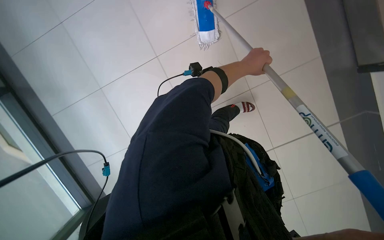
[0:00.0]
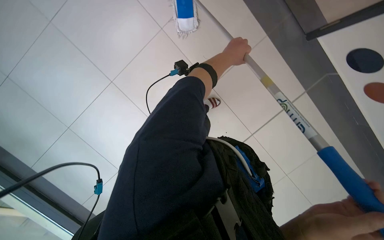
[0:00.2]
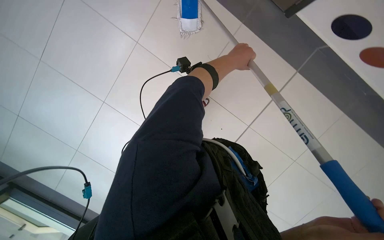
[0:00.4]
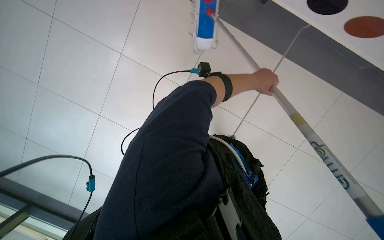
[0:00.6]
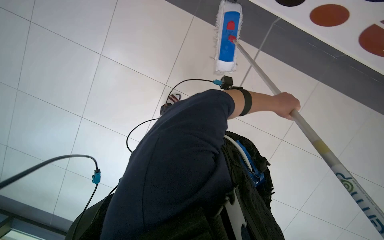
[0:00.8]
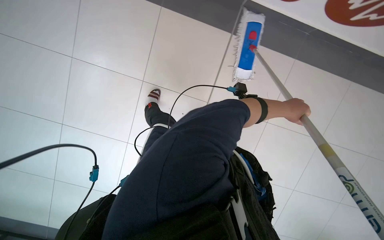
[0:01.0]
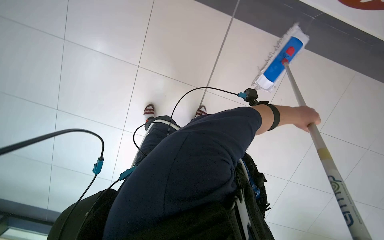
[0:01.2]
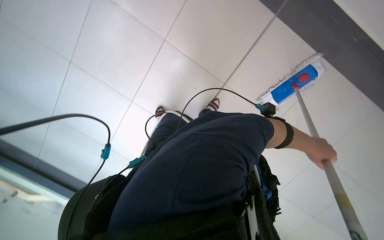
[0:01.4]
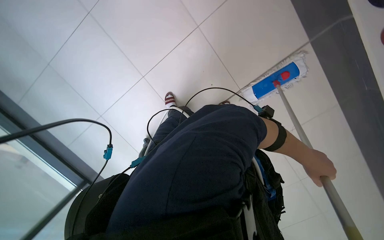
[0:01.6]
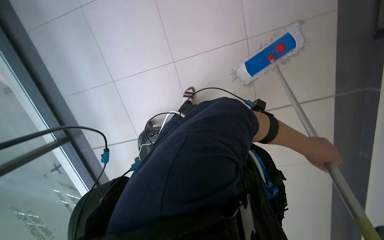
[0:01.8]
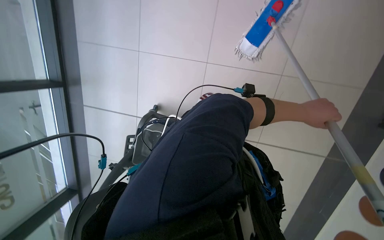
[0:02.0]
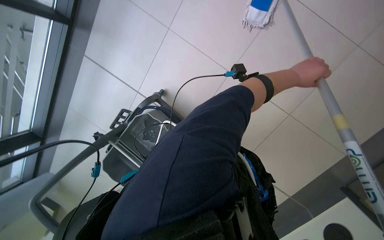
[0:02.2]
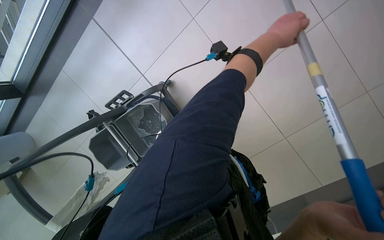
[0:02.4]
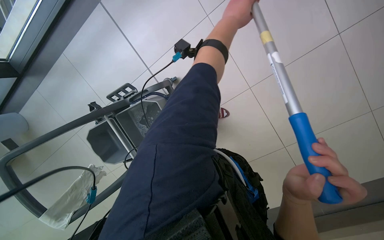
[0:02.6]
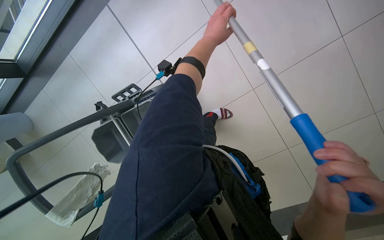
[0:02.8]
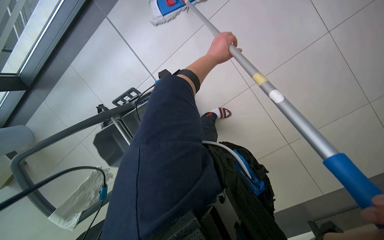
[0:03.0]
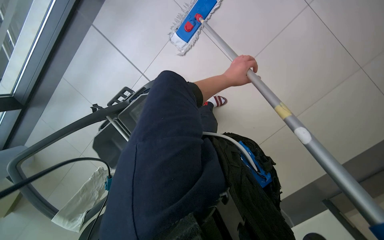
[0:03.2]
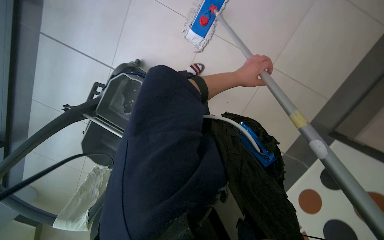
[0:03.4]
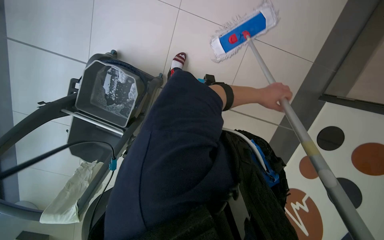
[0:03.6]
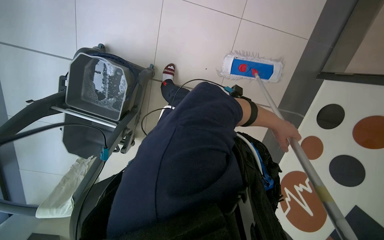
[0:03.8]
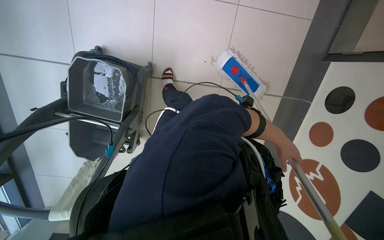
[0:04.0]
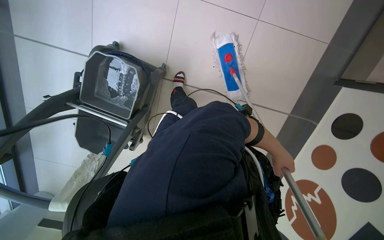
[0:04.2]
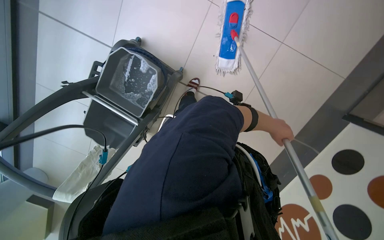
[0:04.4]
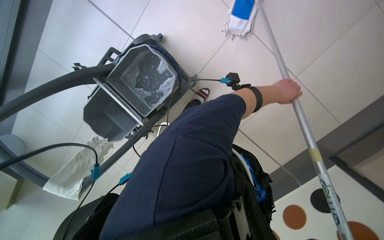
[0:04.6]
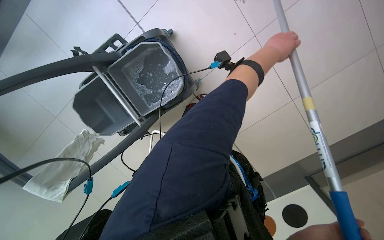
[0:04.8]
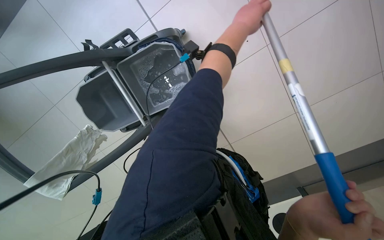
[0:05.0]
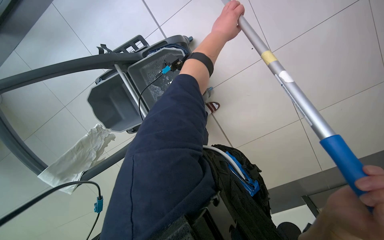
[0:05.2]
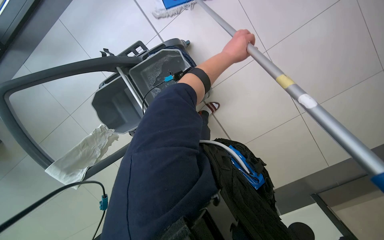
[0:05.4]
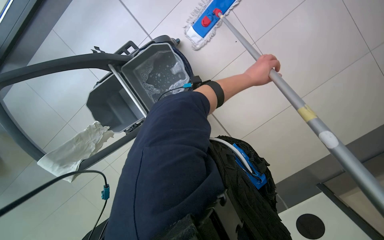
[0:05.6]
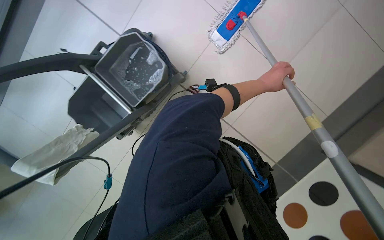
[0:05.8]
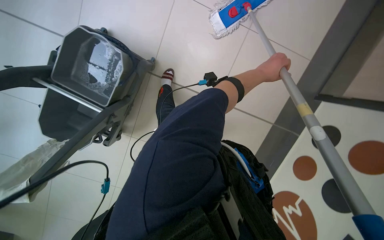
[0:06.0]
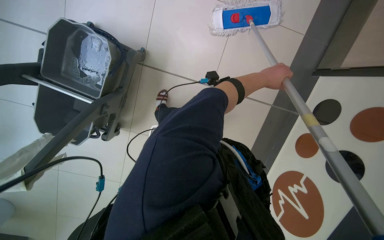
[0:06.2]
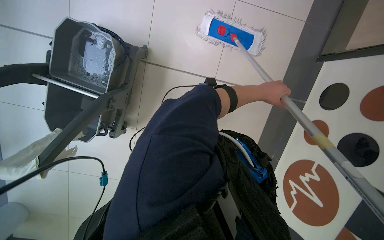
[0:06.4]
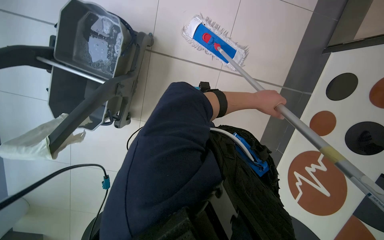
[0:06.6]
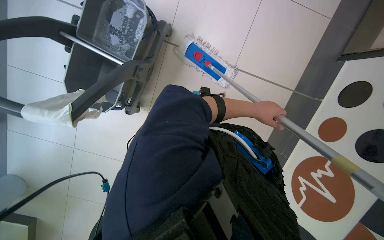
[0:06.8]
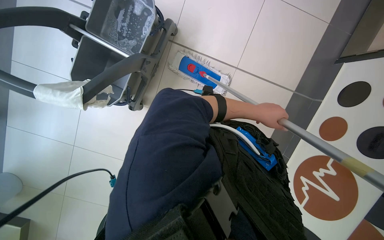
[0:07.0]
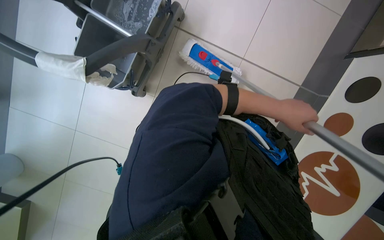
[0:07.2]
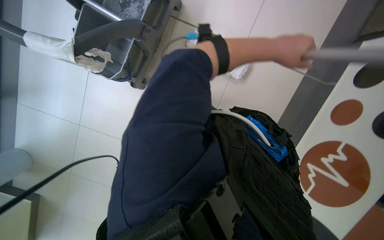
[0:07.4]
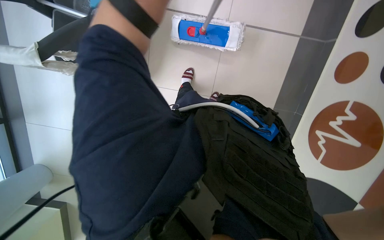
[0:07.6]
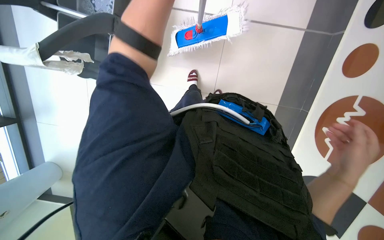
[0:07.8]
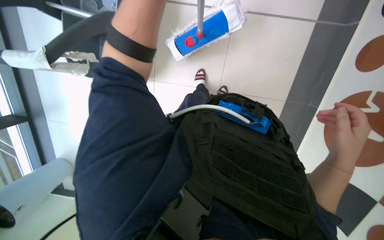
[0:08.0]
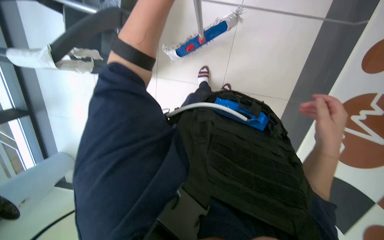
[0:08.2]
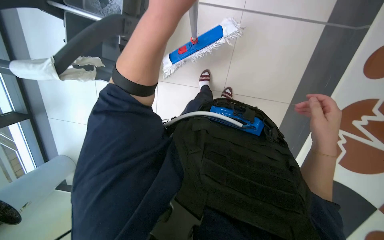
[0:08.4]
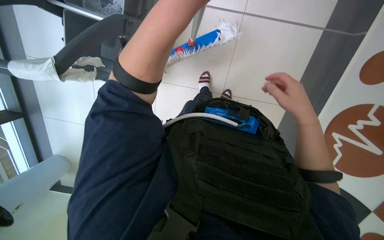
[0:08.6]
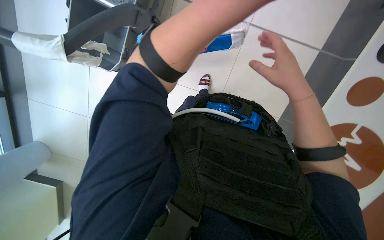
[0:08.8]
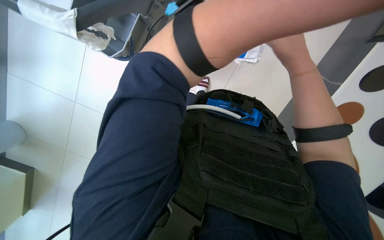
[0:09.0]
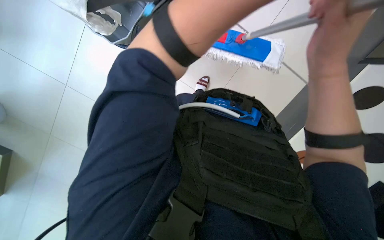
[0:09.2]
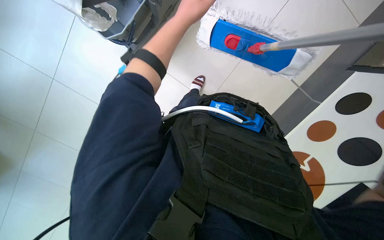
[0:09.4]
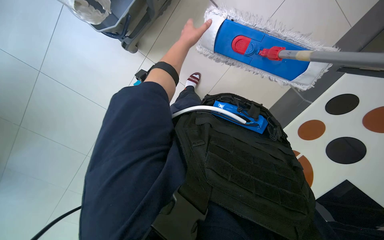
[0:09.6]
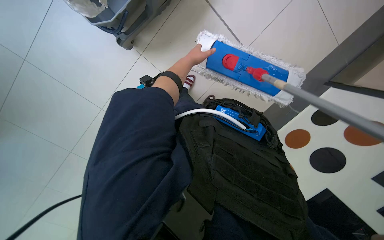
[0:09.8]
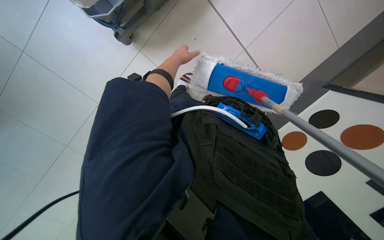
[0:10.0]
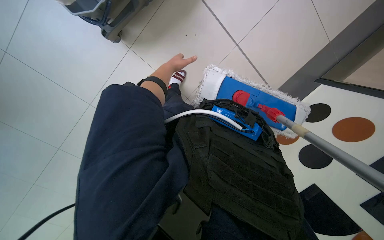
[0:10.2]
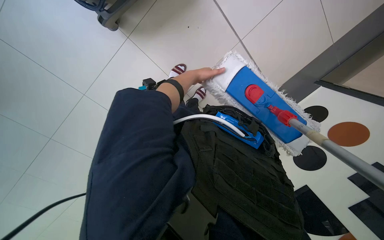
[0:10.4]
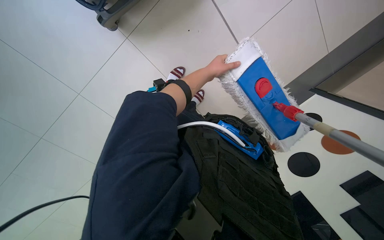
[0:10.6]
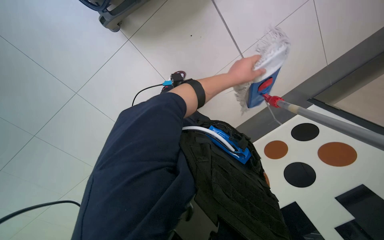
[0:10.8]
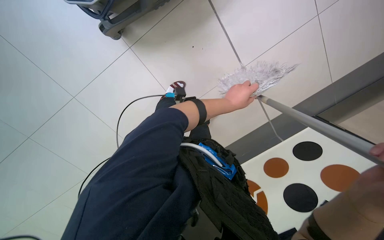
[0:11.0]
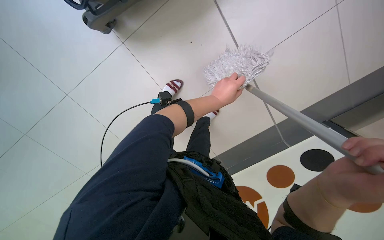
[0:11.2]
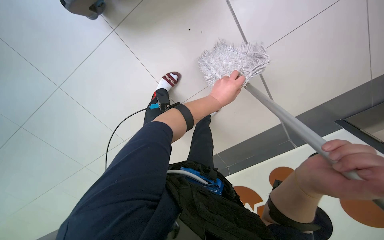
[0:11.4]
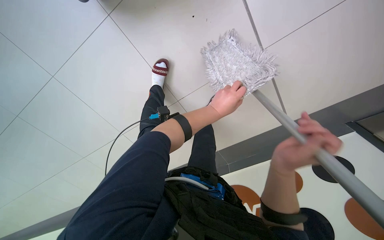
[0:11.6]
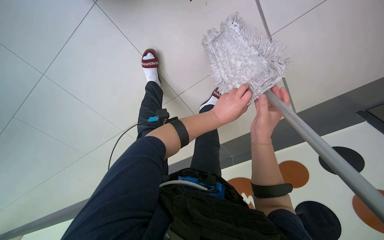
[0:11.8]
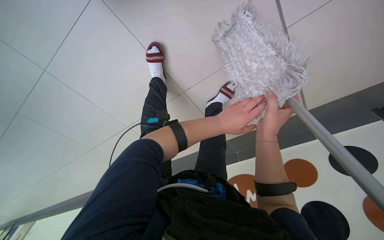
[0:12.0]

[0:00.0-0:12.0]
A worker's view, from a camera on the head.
Job: mopping floor.
The whole recording: Mopping tiled floor. The worker mops the tiled floor, occasionally moving the mop bucket and cleaning the mop head.
0:00.0 to 0:01.6: The left hand shifts about 35 cm to the right and down the picture.
0:01.6 to 0:03.0: The left hand shifts approximately 40 cm up the picture and to the left.
0:10.4 to 0:12.0: The left hand goes roughly 15 cm to the right and down the picture.

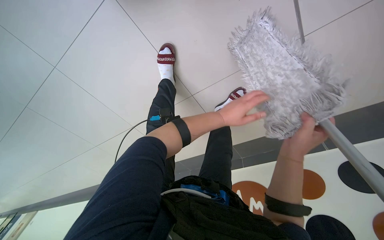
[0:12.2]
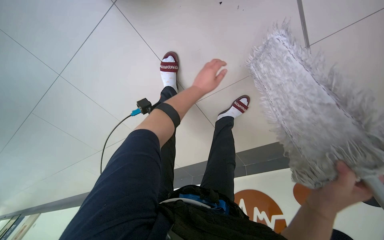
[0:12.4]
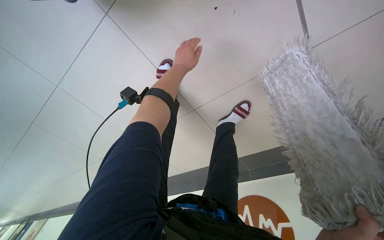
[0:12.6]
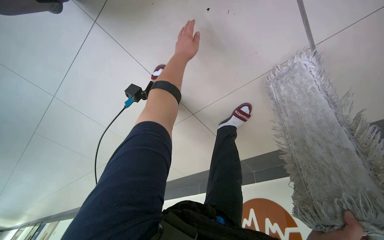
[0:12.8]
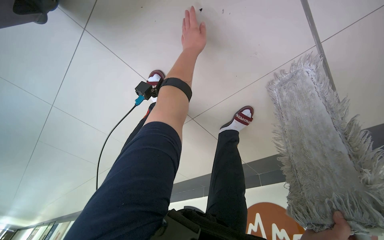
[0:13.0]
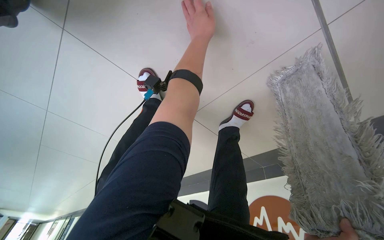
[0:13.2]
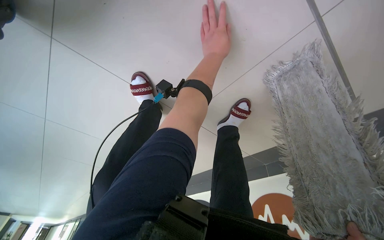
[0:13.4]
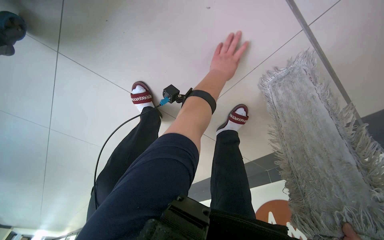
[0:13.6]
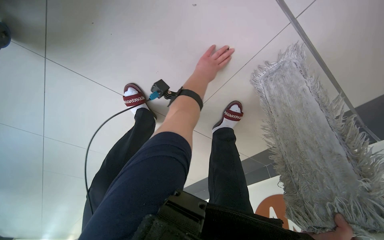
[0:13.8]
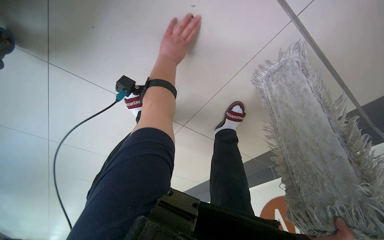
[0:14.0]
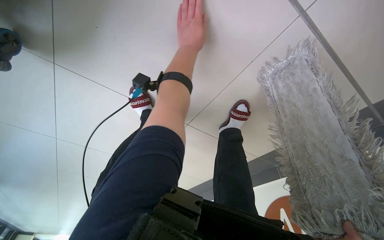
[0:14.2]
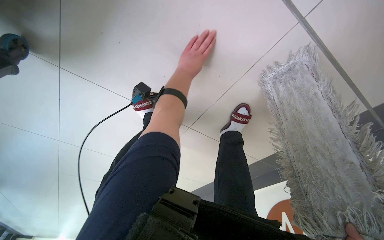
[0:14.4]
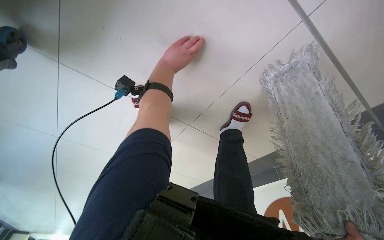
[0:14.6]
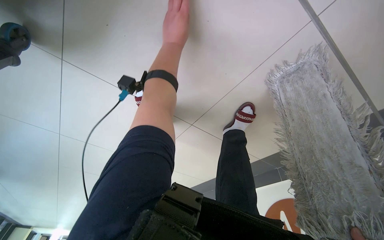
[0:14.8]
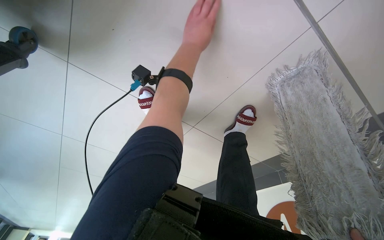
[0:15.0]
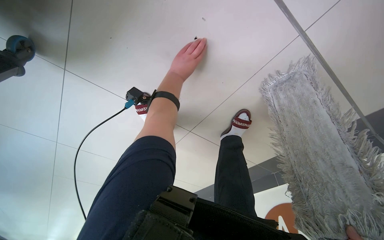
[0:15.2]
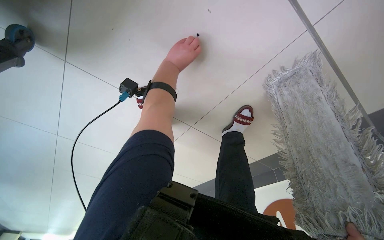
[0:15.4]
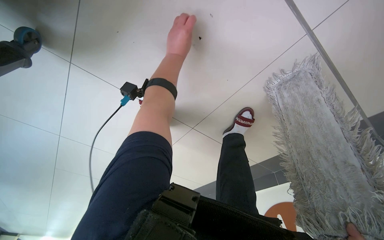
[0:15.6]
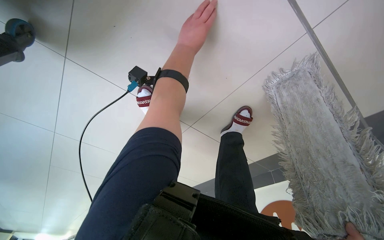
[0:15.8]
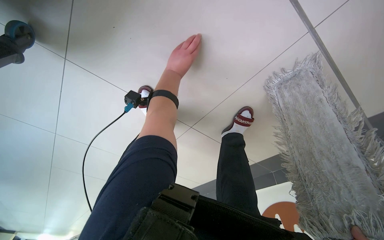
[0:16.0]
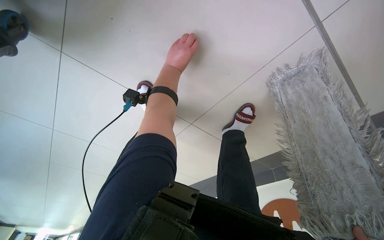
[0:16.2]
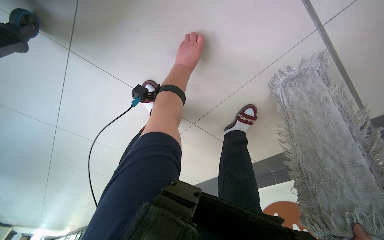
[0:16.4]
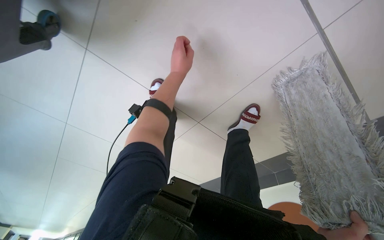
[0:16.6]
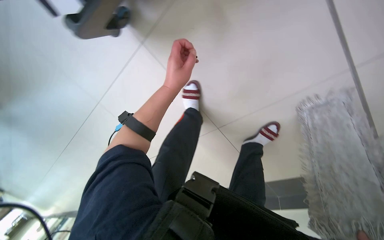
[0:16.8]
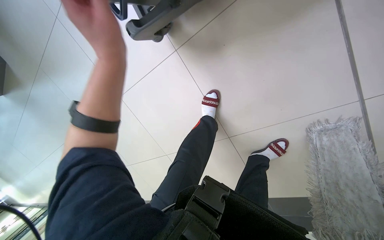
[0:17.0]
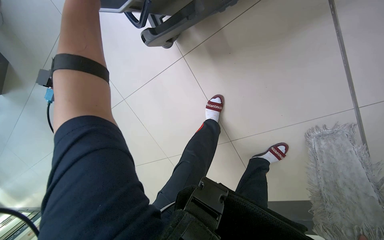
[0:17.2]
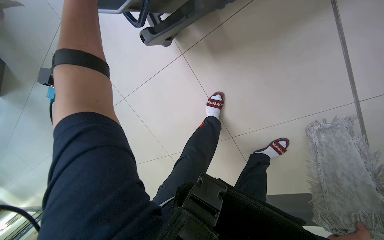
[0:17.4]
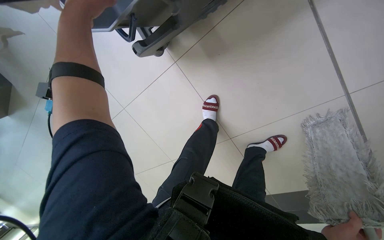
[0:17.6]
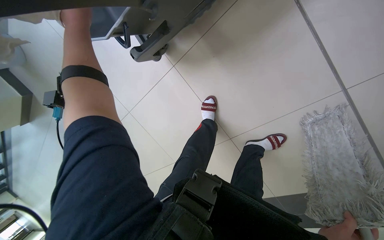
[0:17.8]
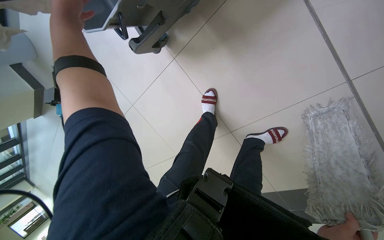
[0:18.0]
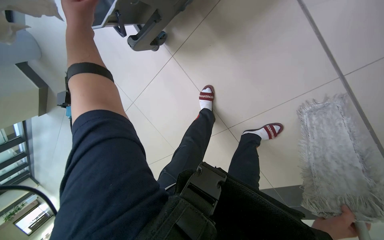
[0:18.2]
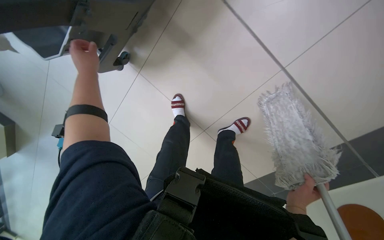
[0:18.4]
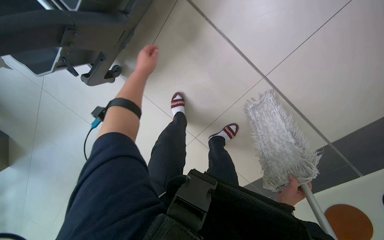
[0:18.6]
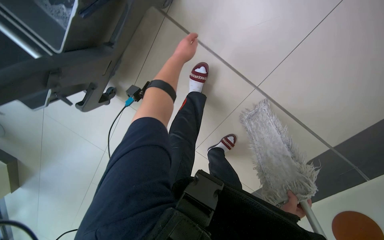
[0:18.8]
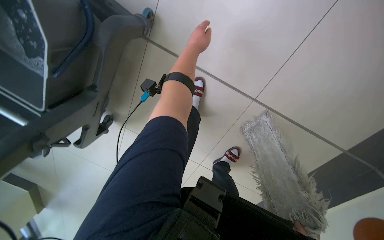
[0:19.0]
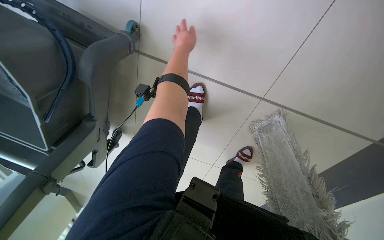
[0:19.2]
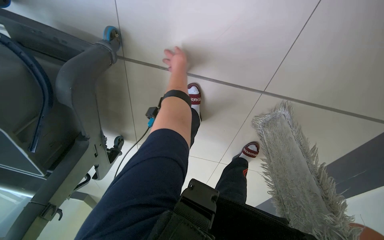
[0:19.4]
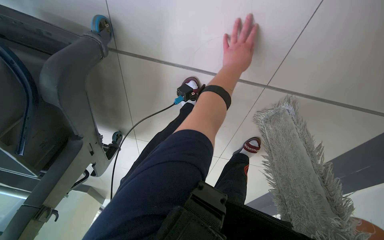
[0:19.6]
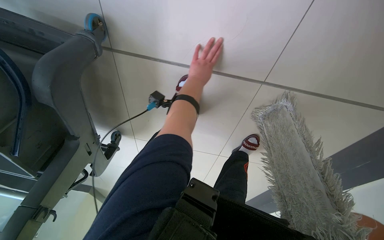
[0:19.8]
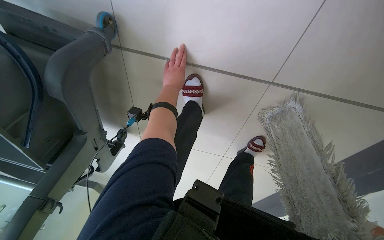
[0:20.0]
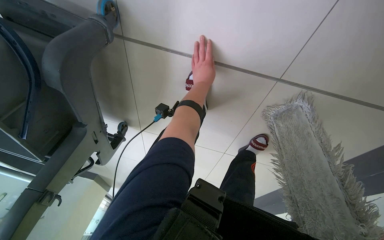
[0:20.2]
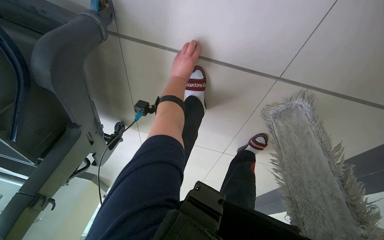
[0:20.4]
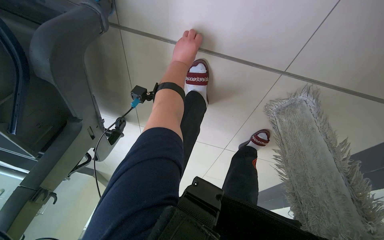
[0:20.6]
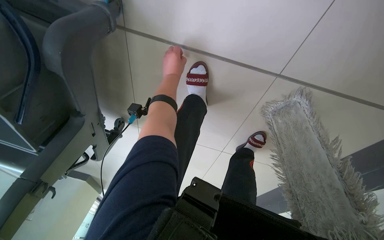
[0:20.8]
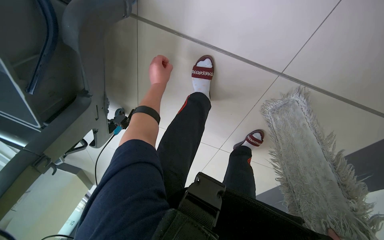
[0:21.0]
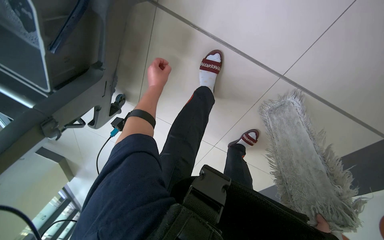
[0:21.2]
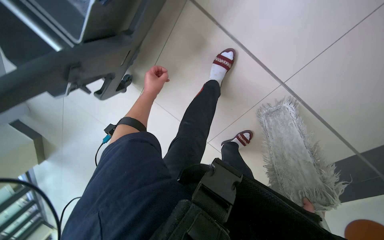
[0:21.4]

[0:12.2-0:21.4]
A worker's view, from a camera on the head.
Job: mopping floor.
The whole recording: Mopping tiled floor. The worker mops the tiled floor, occasionally moving the mop bucket and cleaning the mop head.
0:12.2 to 0:13.8: The left hand is displaced up the picture by some 35 cm.
0:13.8 to 0:15.2: The left hand travels to the left by some 10 cm.
0:15.2 to 0:16.8: The left hand travels nearer to the camera and down the picture by approximately 25 cm.
0:16.8 to 0:18.4: The camera pitches upward, by approximately 15 degrees. The left hand heads to the left, covering roughly 15 cm.
0:18.4 to 0:19.8: The camera is carried approximately 50 cm. The view tips downward by some 10 degrees. Everything in view rotates roughly 30 degrees counterclockwise.
